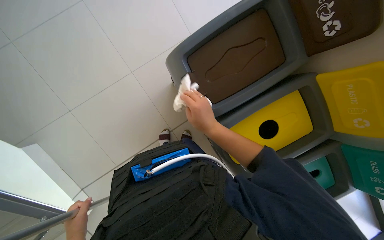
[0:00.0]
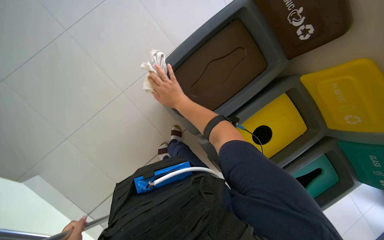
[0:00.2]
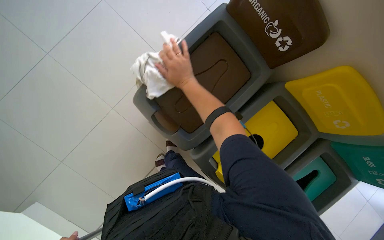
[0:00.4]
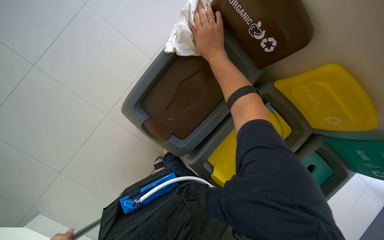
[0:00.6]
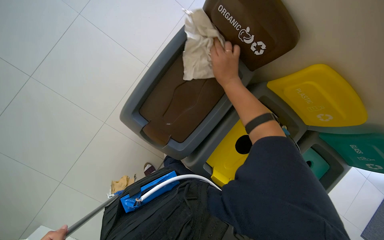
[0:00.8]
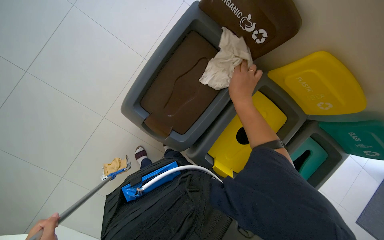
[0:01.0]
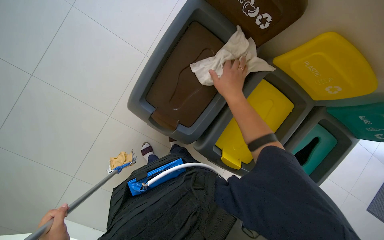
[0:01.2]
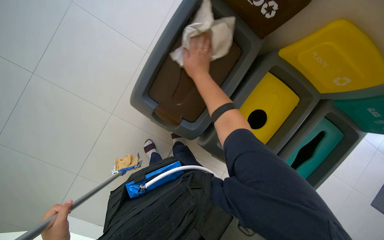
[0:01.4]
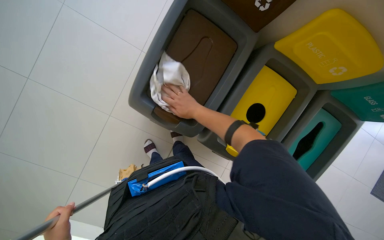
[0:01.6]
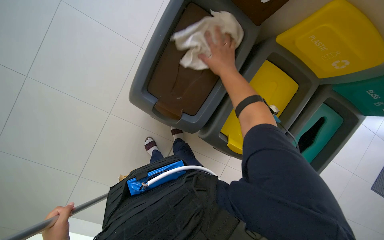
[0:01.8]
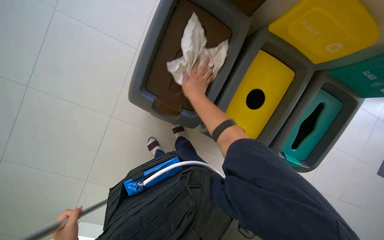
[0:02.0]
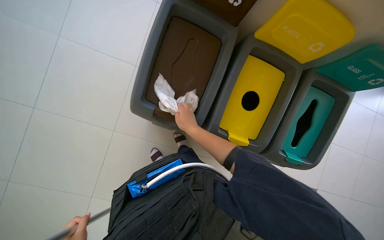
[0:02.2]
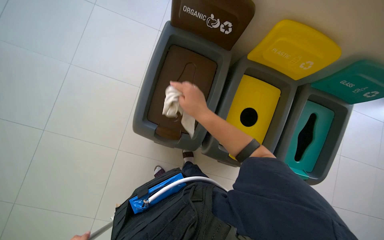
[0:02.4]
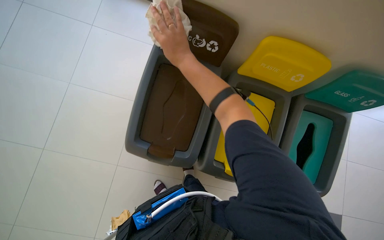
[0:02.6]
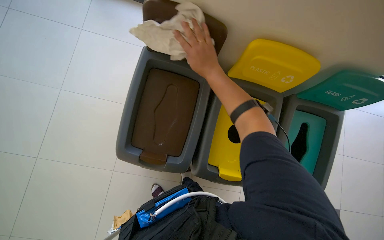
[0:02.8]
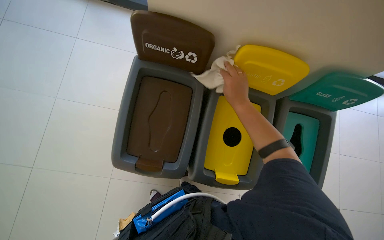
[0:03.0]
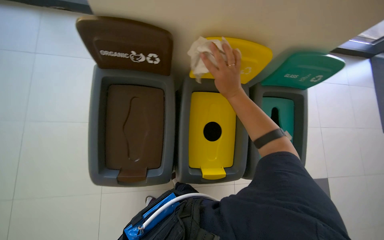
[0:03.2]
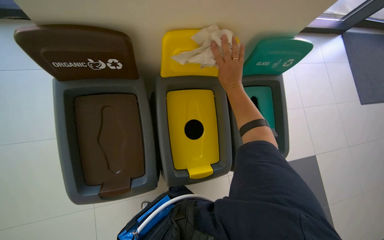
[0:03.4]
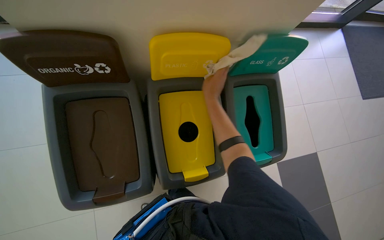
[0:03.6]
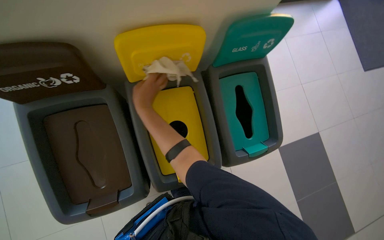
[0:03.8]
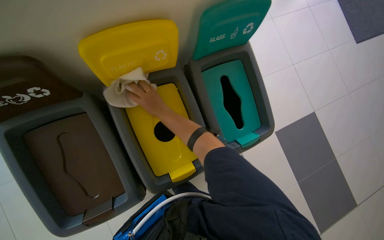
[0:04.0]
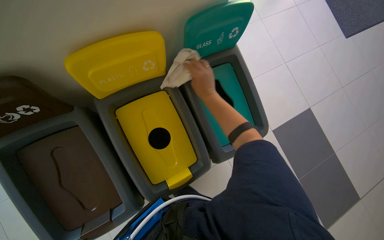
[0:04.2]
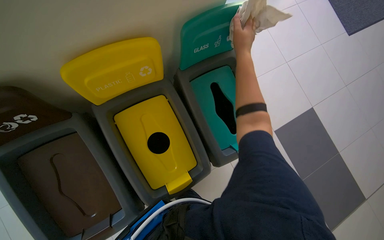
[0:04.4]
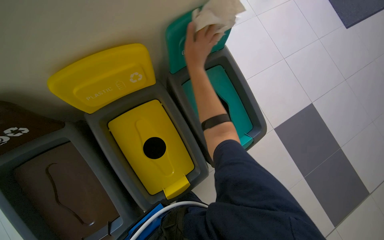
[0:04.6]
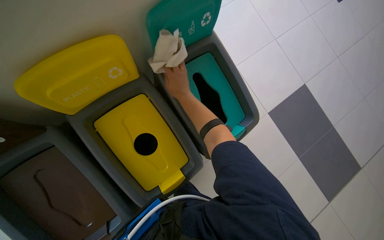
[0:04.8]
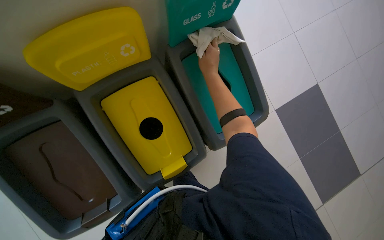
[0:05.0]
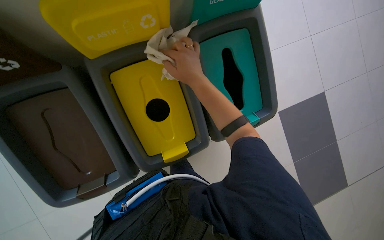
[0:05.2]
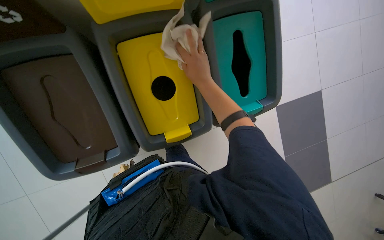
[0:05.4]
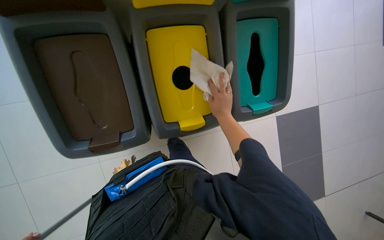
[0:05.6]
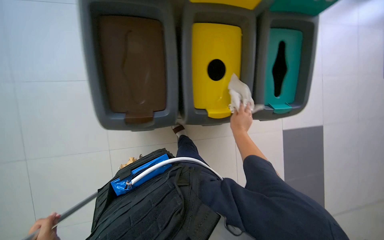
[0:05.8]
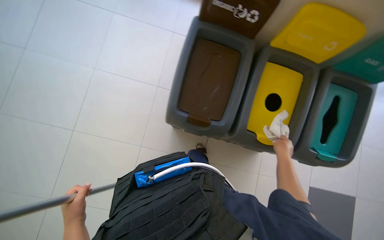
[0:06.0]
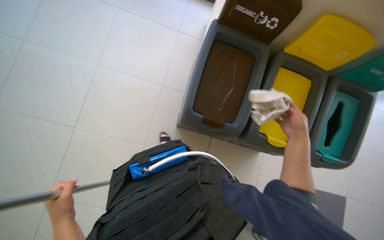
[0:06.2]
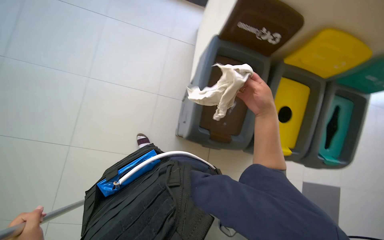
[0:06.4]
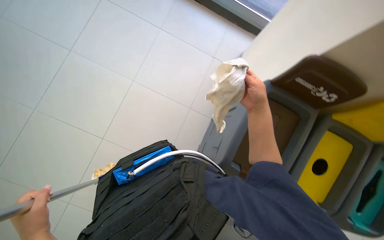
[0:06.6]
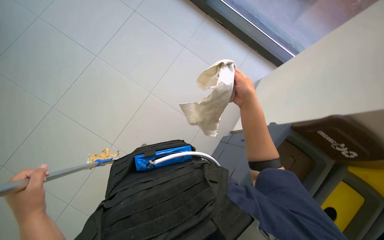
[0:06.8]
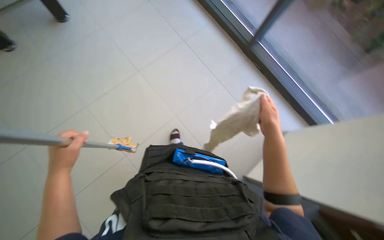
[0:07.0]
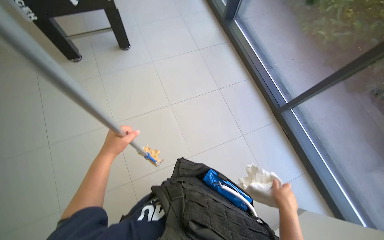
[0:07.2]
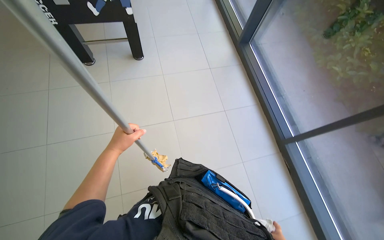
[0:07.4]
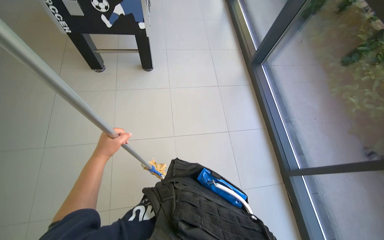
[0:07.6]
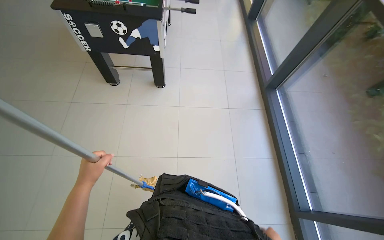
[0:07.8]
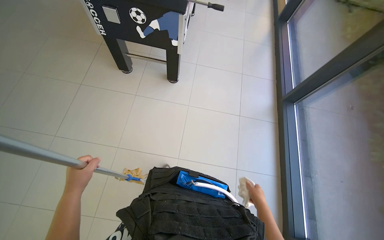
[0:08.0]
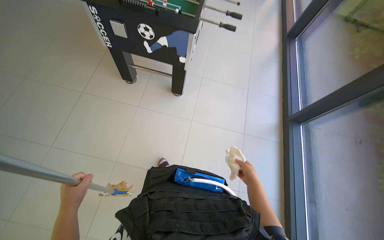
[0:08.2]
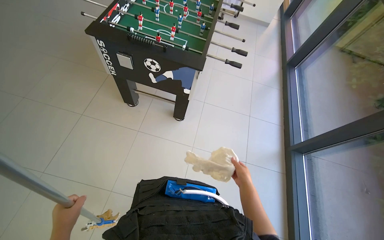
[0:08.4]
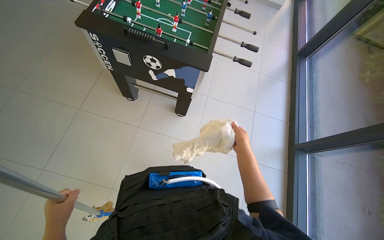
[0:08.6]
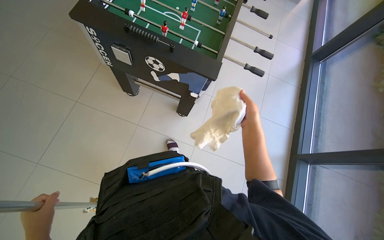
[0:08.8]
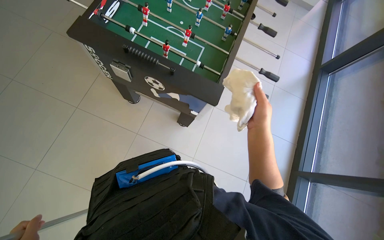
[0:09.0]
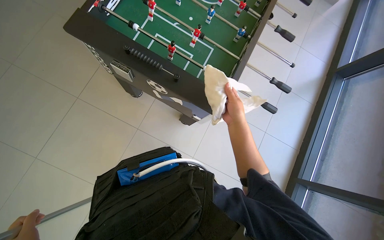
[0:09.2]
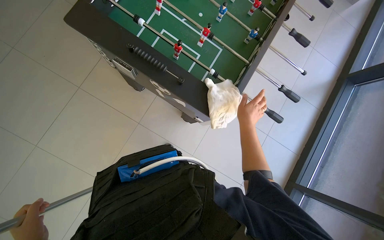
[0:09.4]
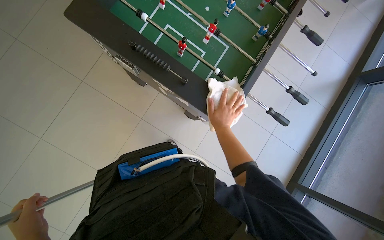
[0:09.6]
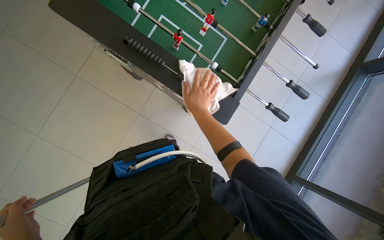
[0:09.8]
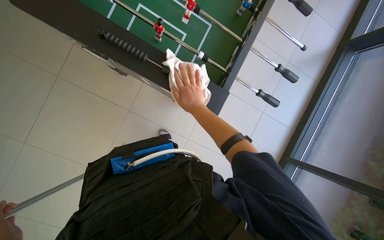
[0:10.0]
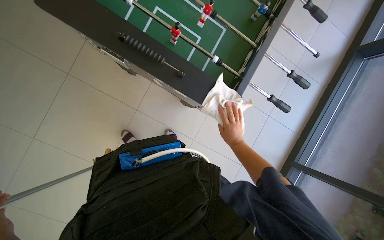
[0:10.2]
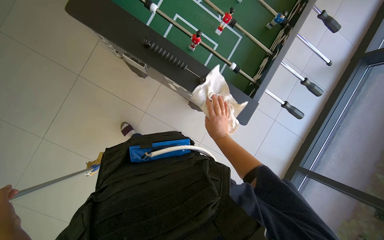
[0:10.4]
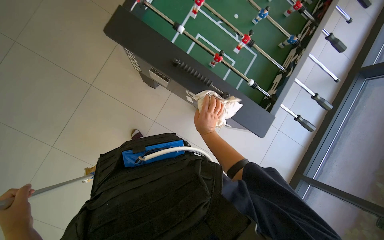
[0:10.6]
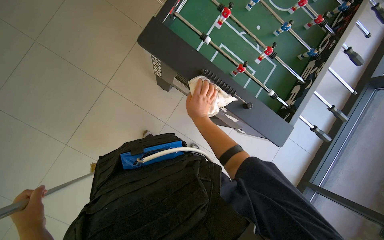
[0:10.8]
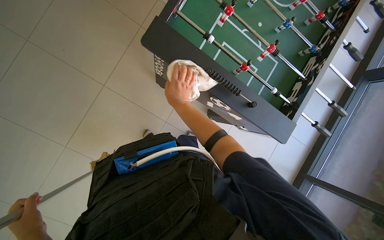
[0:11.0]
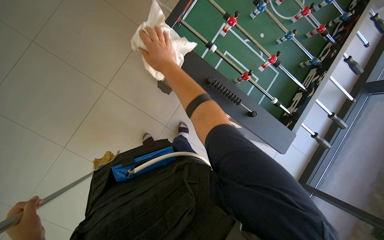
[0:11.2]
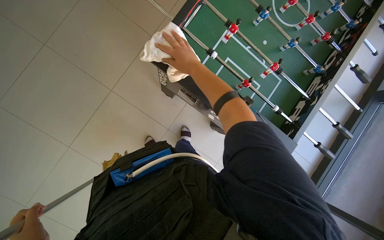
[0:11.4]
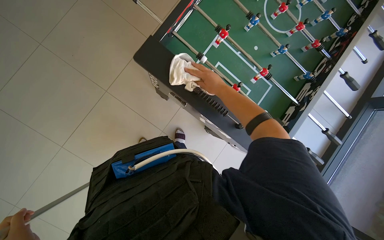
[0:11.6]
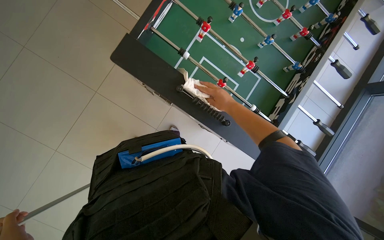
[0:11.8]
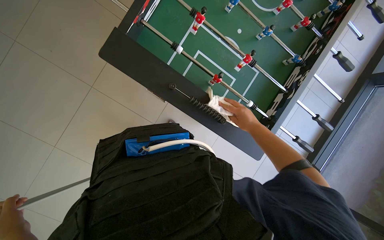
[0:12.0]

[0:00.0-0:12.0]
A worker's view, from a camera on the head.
Job: cleaning windows.
The whole recording: Cleaning windows and frames. The worker cleans the window glass with a mop and wipes the frames with a cloth.
0:00.0 to 0:01.6: The right hand travels farther from the camera by approximately 10 cm.
0:01.6 to 0:03.0: The view tips upward by some 15 degrees. The right hand swings up and down the picture, some 15 cm each way, with 3 reversals.
0:03.0 to 0:04.4: The scene turns roughly 40 degrees counterclockwise in the picture. The right hand travels to the left and back again, about 5 cm each way.
0:04.4 to 0:06.0: The camera travels approximately 50 cm. The scene rotates clockwise by approximately 40 degrees.
0:07.6 to 0:09.0: The camera is carried roughly 3.5 m. The head rotates roughly 35 degrees to the left. The view tilts approximately 15 degrees downward.
0:09.0 to 0:10.4: The wearer looks roughly 15 degrees further downward. The right hand goes some 30 cm farther from the camera and to the left.
0:10.4 to 0:12.0: The right hand moves up the picture and nearer to the camera, some 25 cm, and reaches some 40 cm to the left, then returns.

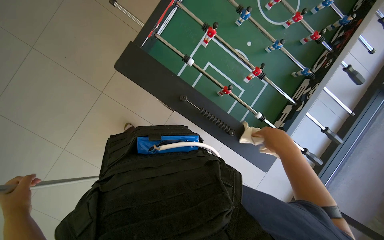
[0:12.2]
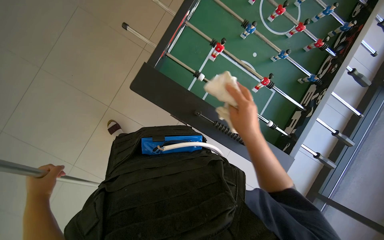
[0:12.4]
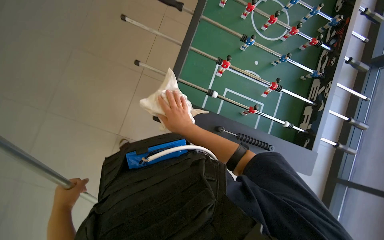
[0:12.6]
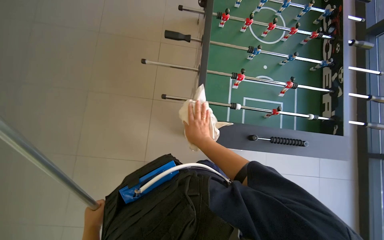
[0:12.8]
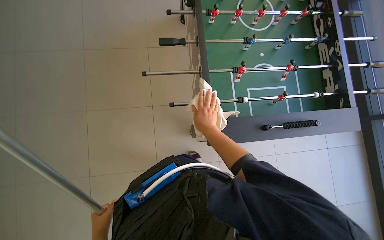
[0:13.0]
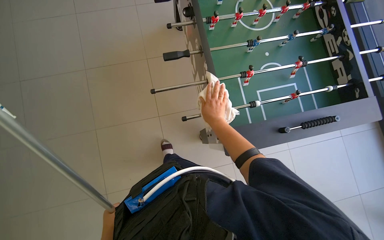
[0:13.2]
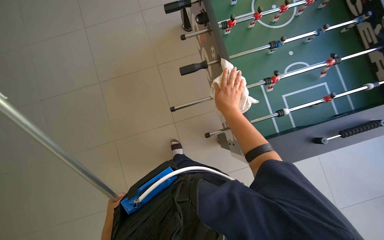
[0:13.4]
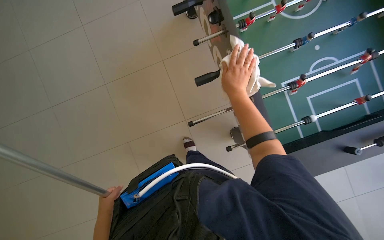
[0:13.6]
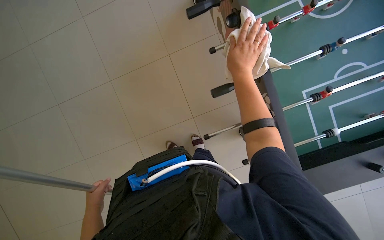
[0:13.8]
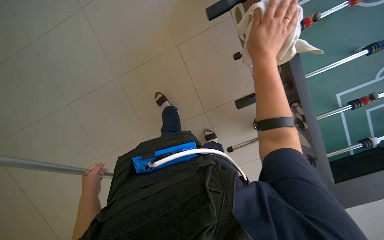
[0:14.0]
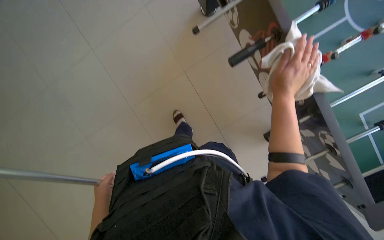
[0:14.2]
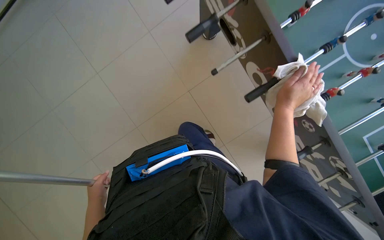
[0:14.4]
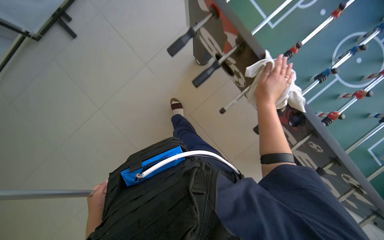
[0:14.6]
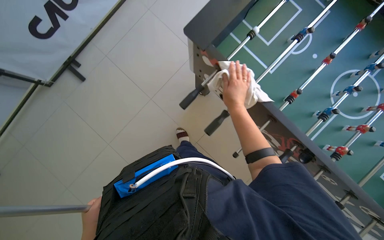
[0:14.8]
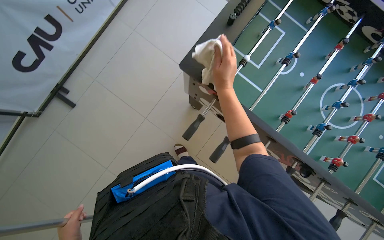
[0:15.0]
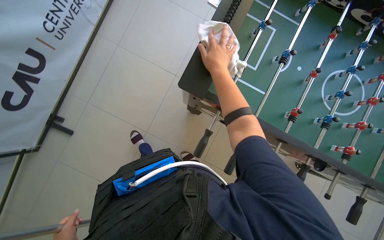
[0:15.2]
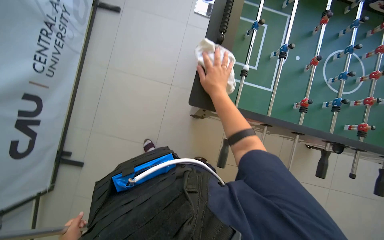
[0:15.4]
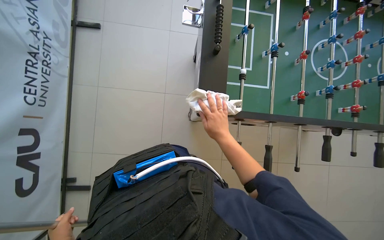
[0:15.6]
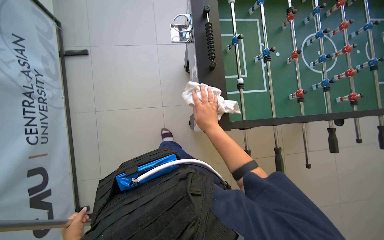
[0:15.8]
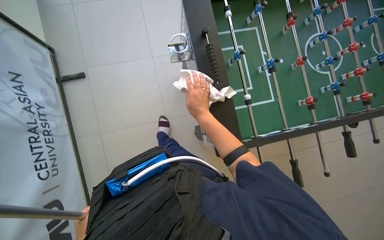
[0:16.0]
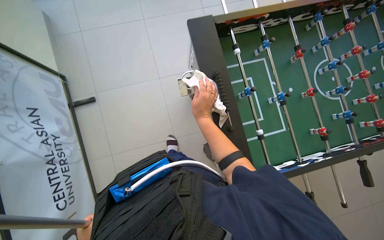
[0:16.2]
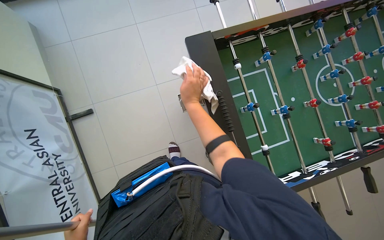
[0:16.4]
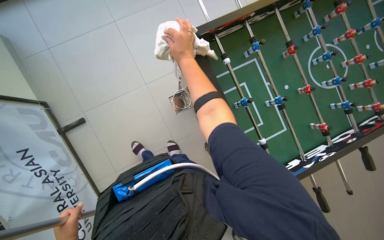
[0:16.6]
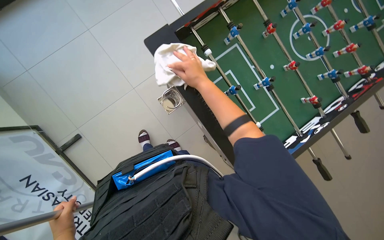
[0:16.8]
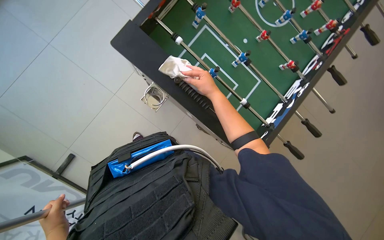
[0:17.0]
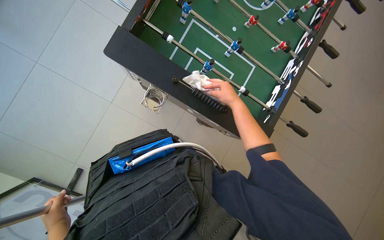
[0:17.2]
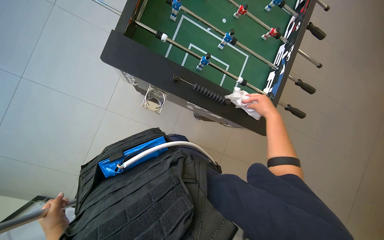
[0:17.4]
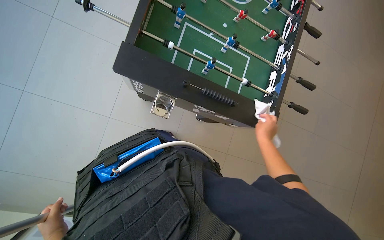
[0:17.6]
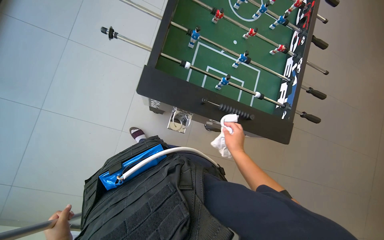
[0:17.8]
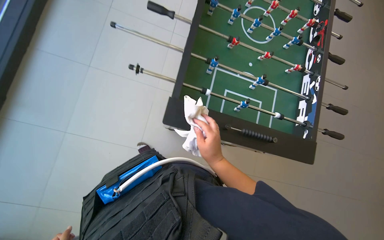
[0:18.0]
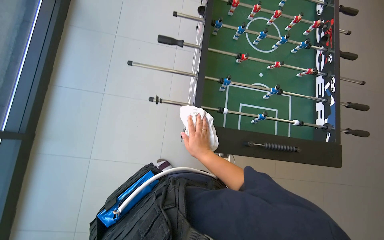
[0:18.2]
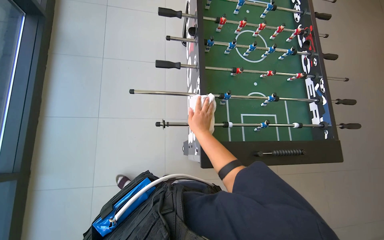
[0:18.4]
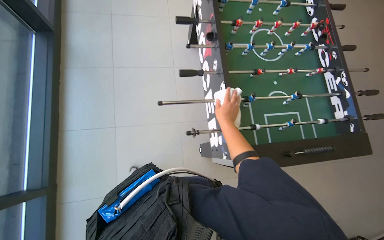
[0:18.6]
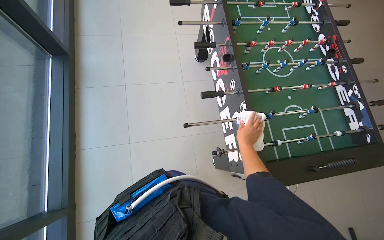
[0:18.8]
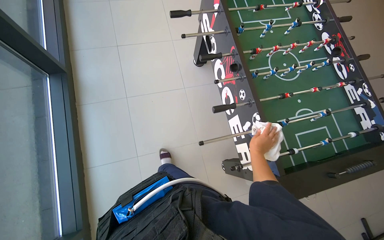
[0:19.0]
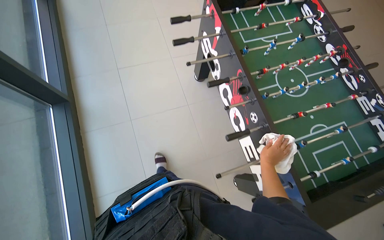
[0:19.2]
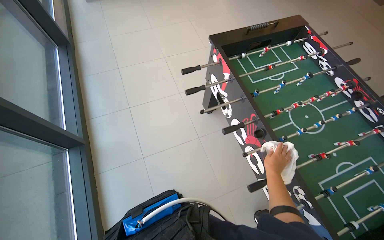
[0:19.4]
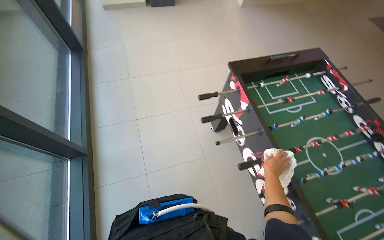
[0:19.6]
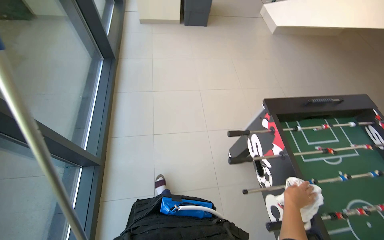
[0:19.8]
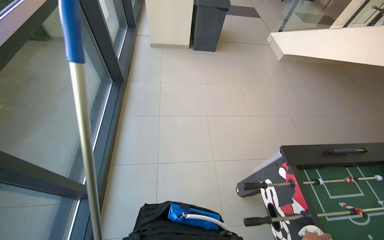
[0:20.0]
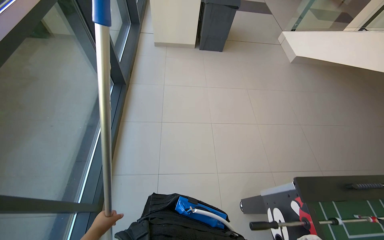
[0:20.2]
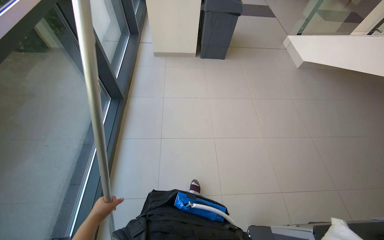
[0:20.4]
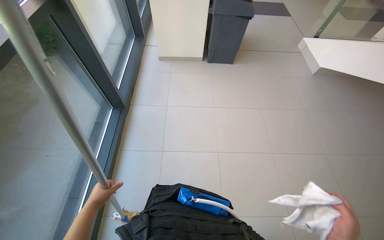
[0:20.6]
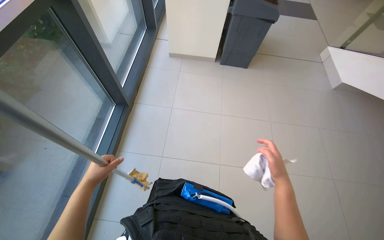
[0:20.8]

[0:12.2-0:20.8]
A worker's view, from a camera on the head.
Job: cleaning windows.
The whole recording: Cleaning windows and frames. The worker cleans the window glass with a mop and wipes the frames with a cloth.
0:12.2 to 0:13.6: The wearer moves some 40 cm. The scene turns about 50 degrees counterclockwise in the picture.
0:13.6 to 0:15.0: The head travels some 60 cm. The scene turns some 25 degrees counterclockwise in the picture.
0:15.0 to 0:16.6: The camera is carried about 70 cm. The scene rotates counterclockwise by approximately 65 degrees.
0:16.6 to 0:18.0: The scene turns some 50 degrees counterclockwise in the picture.
0:18.0 to 0:19.4: The camera is carried roughly 80 cm. The wearer looks some 15 degrees further upward. The scene turns about 35 degrees counterclockwise in the picture.
0:19.4 to 0:20.8: The camera is carried about 1 m. The wearer looks some 30 degrees further to the left.
